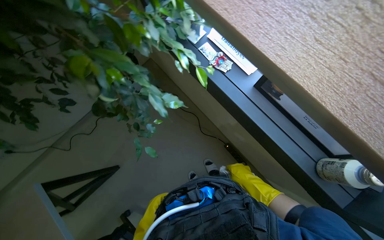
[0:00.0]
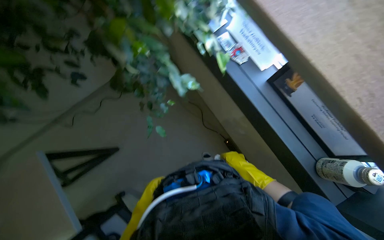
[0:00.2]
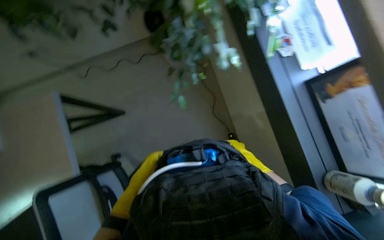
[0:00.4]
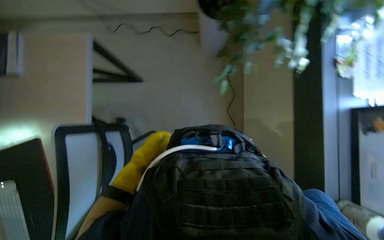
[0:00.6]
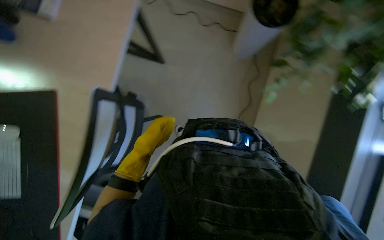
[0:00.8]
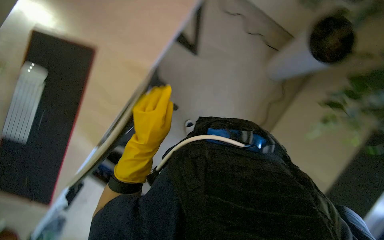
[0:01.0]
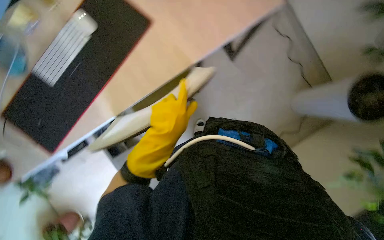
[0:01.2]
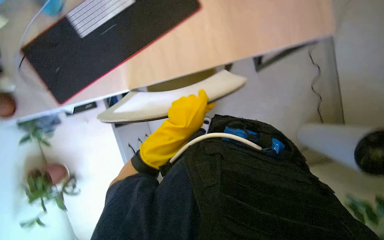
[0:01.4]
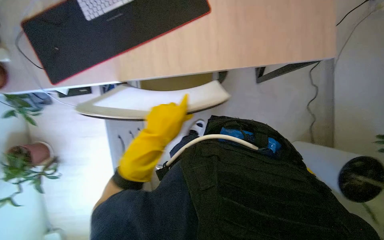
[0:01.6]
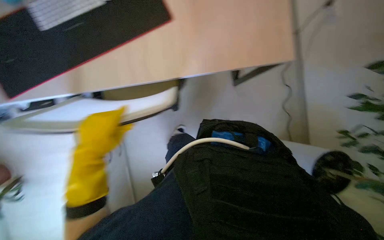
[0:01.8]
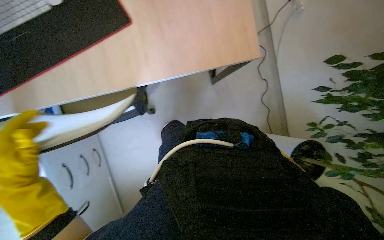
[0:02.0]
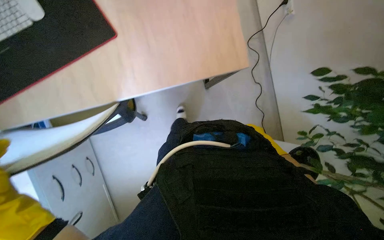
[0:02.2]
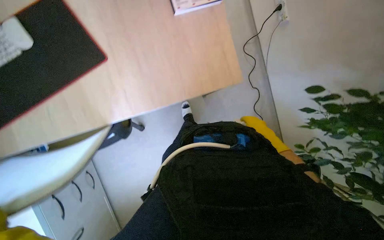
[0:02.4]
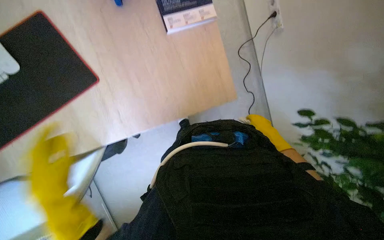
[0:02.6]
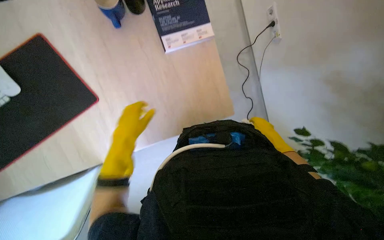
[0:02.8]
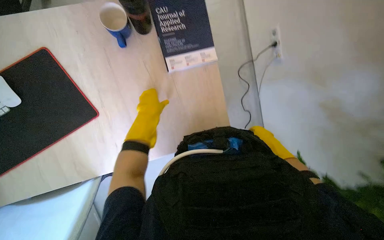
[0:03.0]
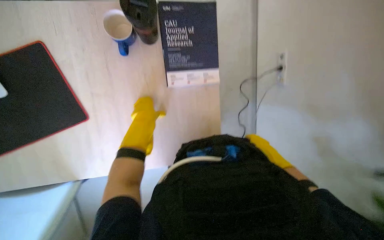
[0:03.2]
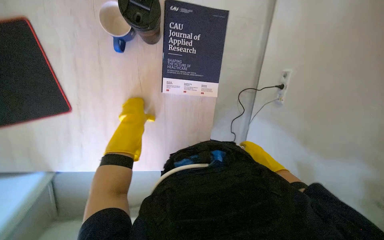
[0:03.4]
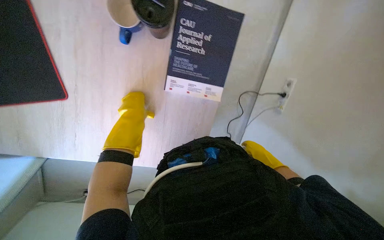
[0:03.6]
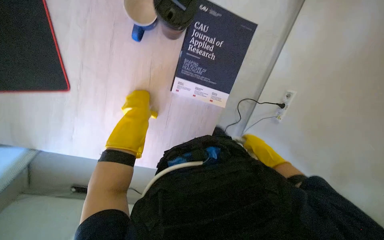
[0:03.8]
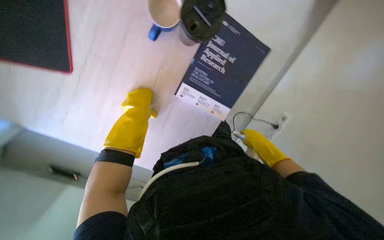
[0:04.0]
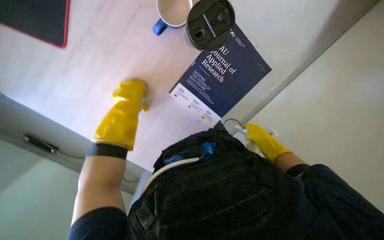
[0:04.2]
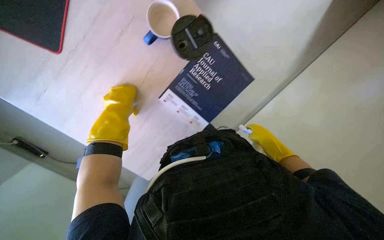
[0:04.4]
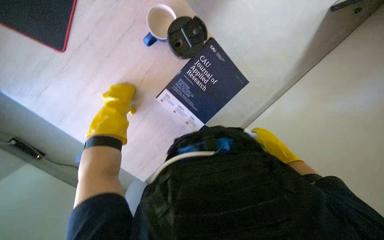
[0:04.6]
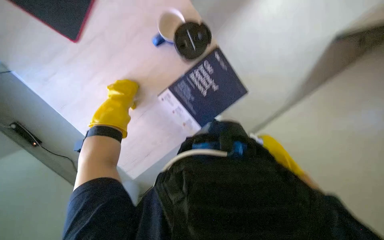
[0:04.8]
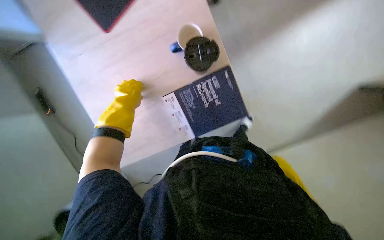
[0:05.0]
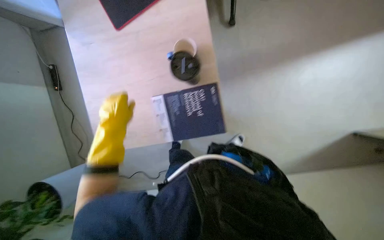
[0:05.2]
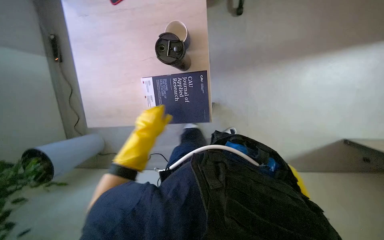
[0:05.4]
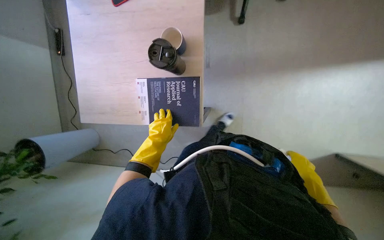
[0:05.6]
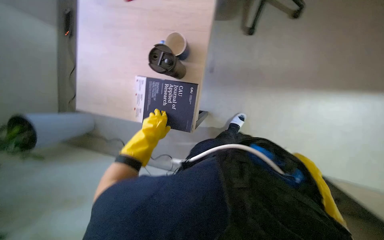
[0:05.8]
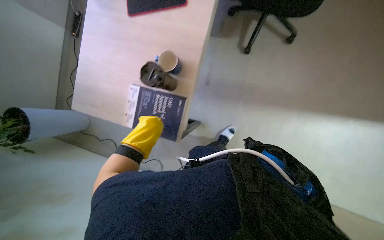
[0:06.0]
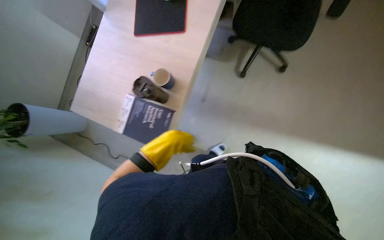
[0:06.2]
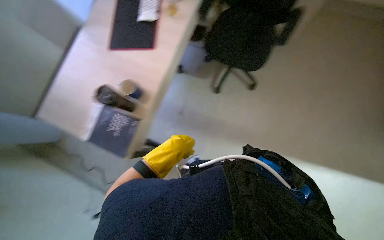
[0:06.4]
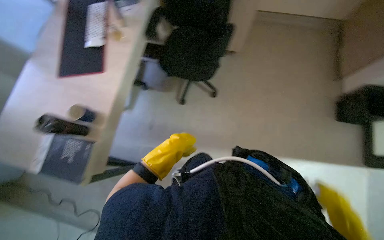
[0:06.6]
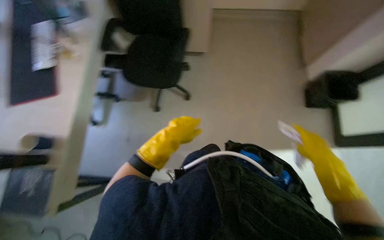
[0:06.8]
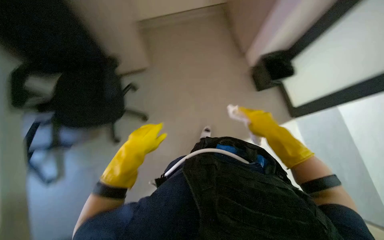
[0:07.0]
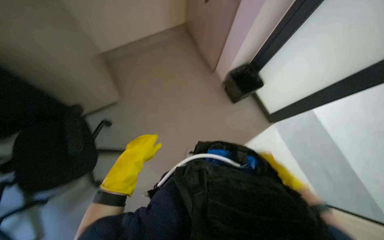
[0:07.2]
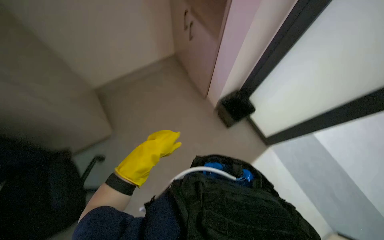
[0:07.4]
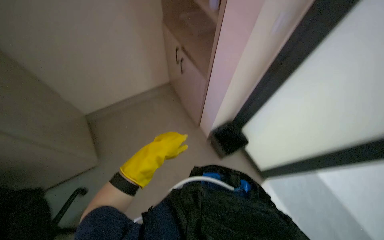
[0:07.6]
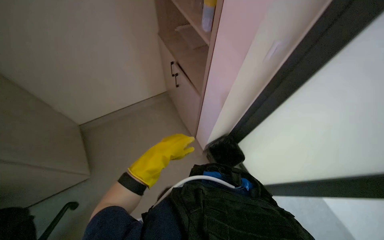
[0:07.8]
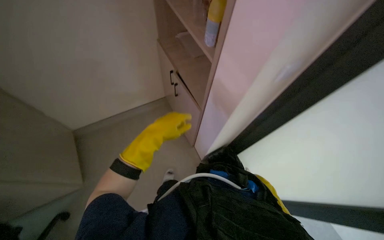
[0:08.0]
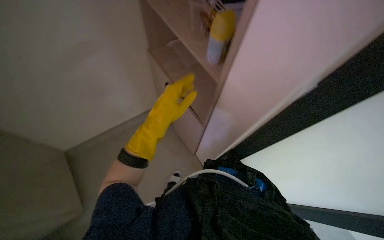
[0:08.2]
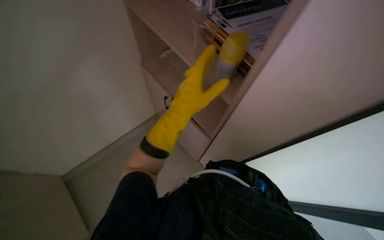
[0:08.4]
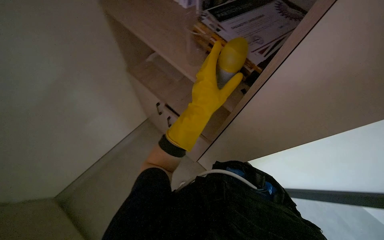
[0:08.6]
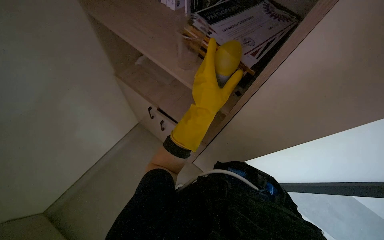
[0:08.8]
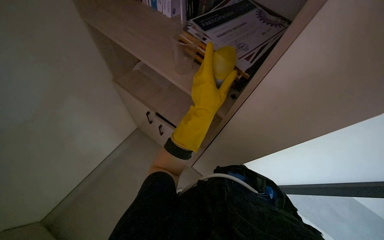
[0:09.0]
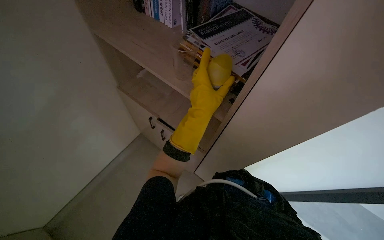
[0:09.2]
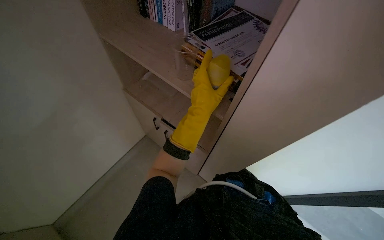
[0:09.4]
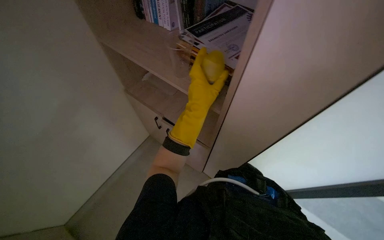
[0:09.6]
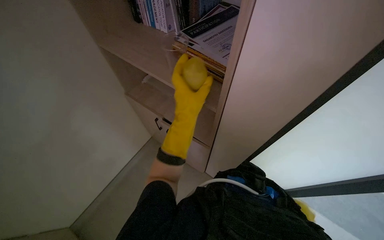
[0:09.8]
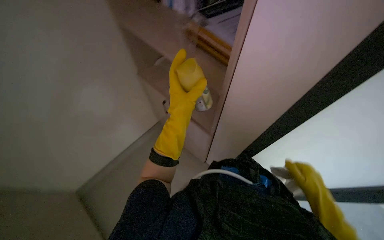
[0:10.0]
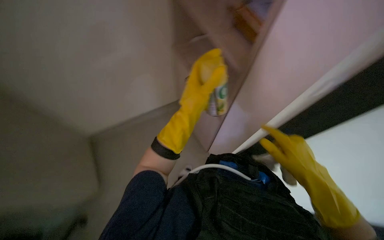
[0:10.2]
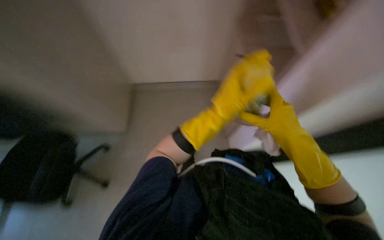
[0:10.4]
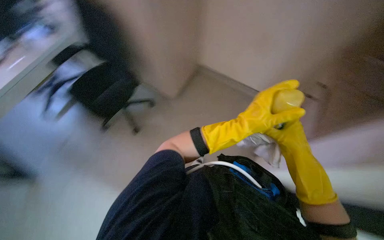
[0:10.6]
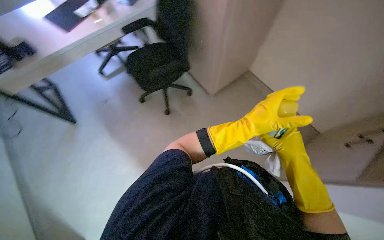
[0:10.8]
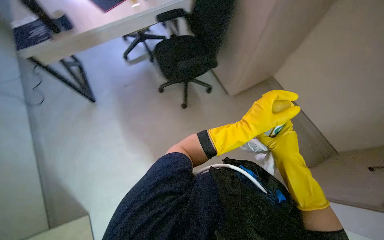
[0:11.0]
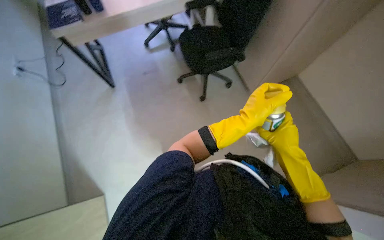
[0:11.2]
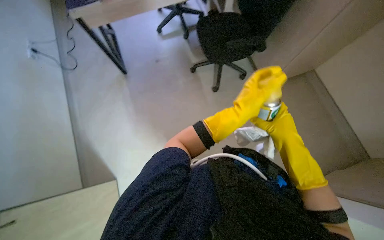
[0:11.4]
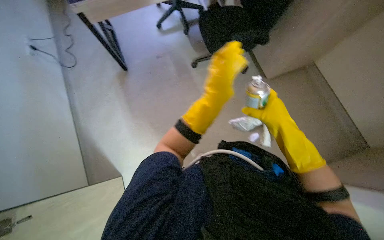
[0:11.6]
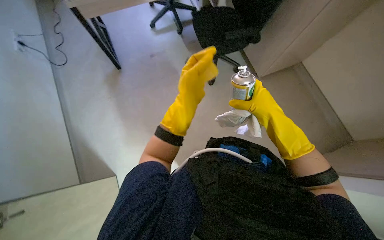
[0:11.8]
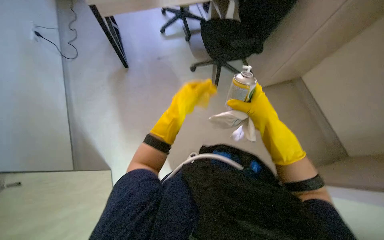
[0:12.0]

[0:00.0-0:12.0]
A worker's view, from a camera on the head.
Job: wiping surfaces.
The whole recording: Cleaning office surfaces and preparing tools. The worker wipes various office surfaces including a door, a chair, and a desk, then prepares cleaning solution on a cloth.
0:00.0 to 0:01.6: The head rotates approximately 65 degrees to the left. The view tips downward by roughly 15 degrees.
0:01.6 to 0:03.0: The view swings approximately 20 degrees to the right.
0:03.0 to 0:04.4: The view swings approximately 15 degrees to the right. Everything in view rotates some 55 degrees clockwise.
0:04.4 to 0:06.0: The scene turns approximately 40 degrees clockwise in the picture. The left hand heads to the right, covering roughly 20 cm.
0:06.0 to 0:07.6: The wearer moves about 60 cm. The wearer's head swings approximately 35 degrees to the right. The camera pitches upward, by roughly 30 degrees.
0:07.6 to 0:09.0: The camera pitches upward, by approximately 20 degrees. The left hand shifts approximately 15 cm to the right and up the picture.
0:10.4 to 0:12.0: The scene turns approximately 35 degrees clockwise in the picture.

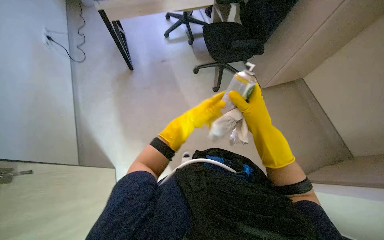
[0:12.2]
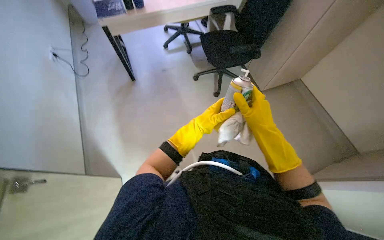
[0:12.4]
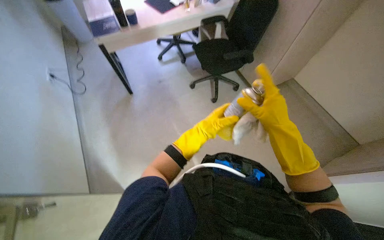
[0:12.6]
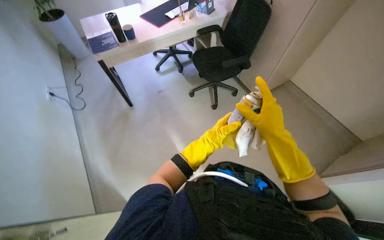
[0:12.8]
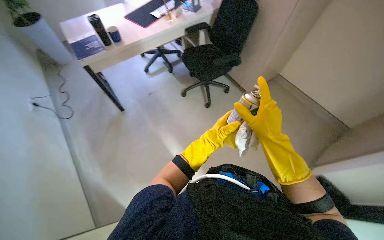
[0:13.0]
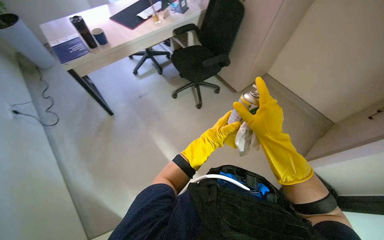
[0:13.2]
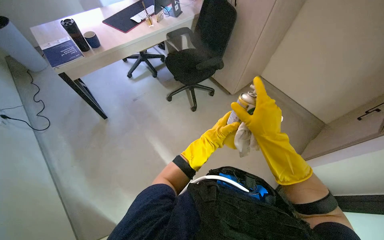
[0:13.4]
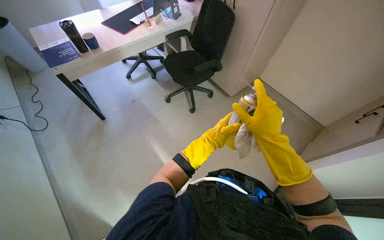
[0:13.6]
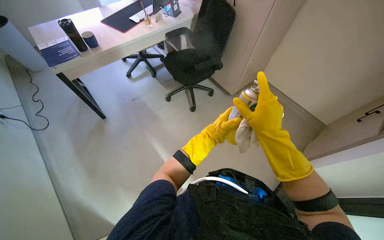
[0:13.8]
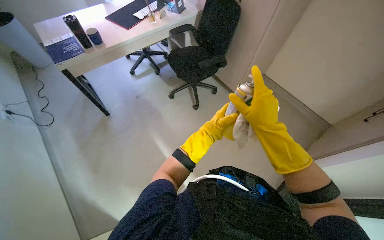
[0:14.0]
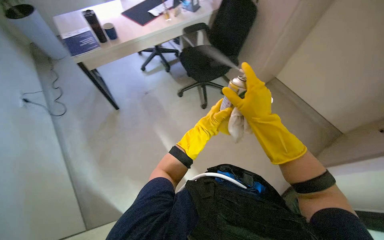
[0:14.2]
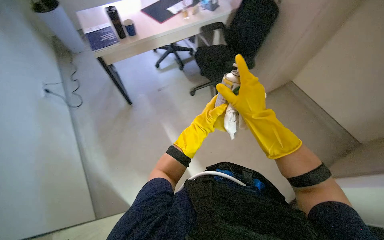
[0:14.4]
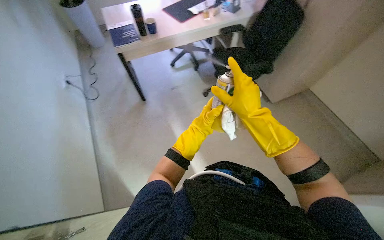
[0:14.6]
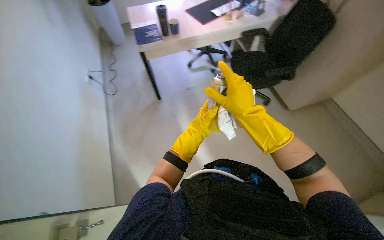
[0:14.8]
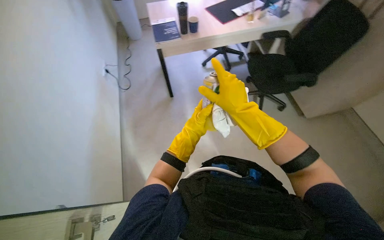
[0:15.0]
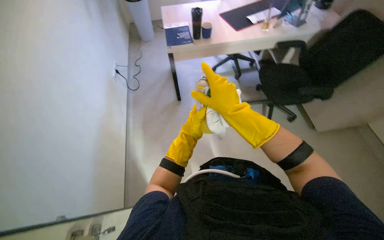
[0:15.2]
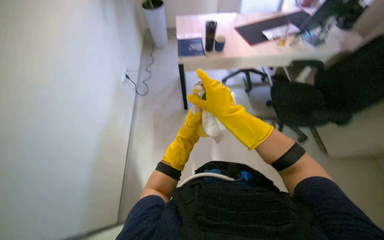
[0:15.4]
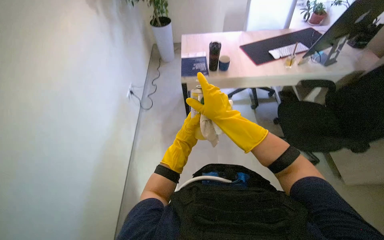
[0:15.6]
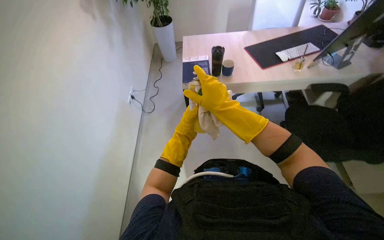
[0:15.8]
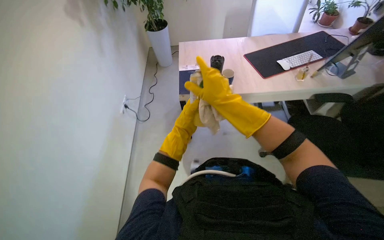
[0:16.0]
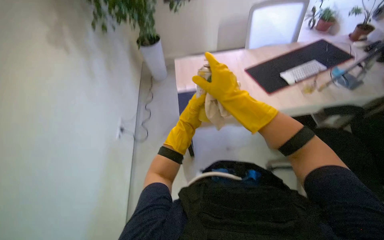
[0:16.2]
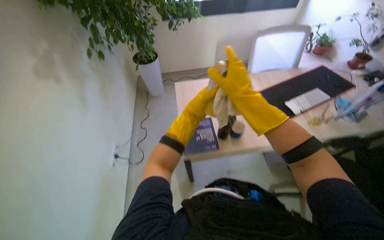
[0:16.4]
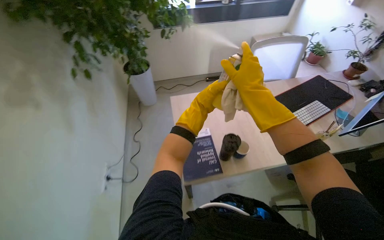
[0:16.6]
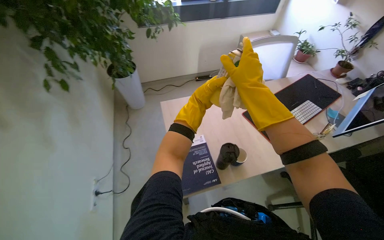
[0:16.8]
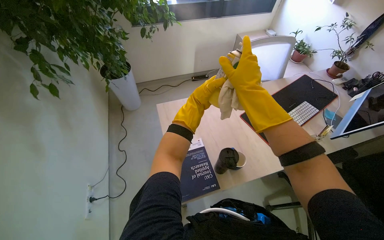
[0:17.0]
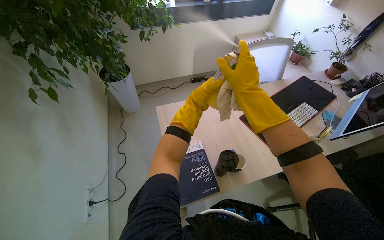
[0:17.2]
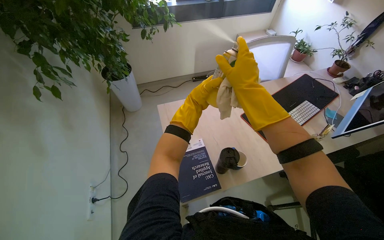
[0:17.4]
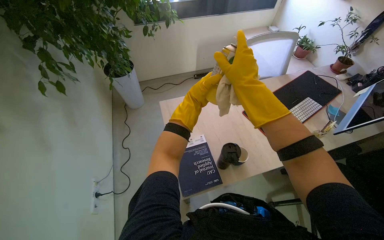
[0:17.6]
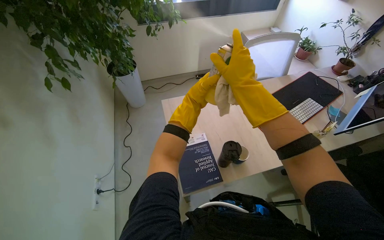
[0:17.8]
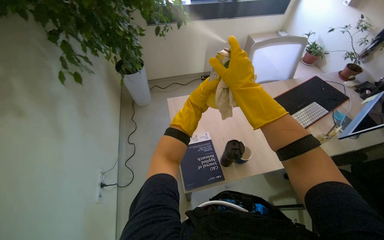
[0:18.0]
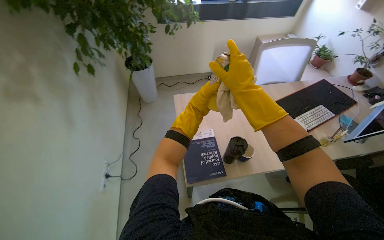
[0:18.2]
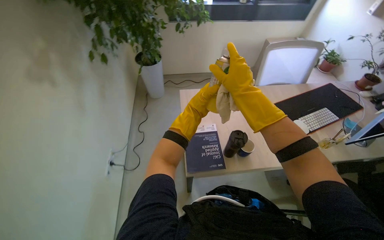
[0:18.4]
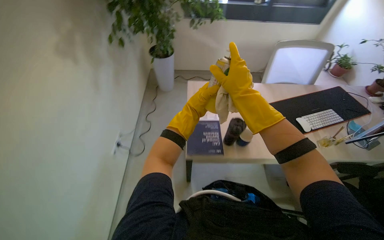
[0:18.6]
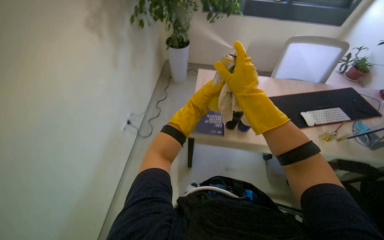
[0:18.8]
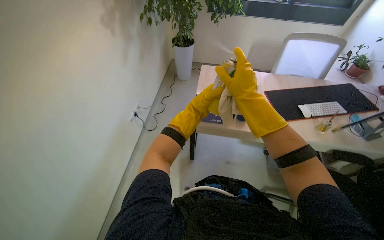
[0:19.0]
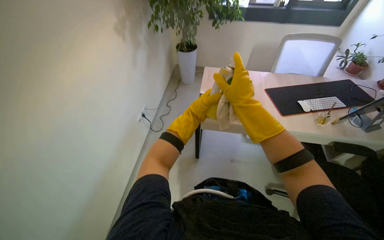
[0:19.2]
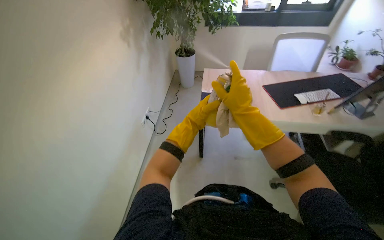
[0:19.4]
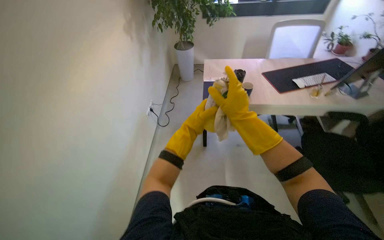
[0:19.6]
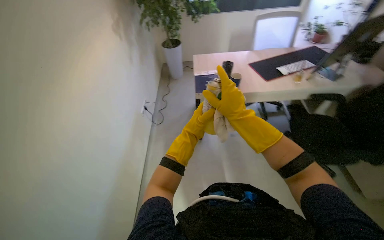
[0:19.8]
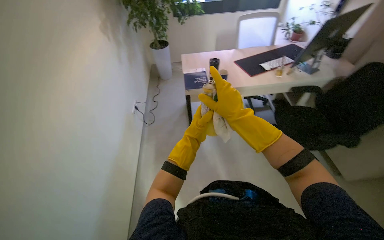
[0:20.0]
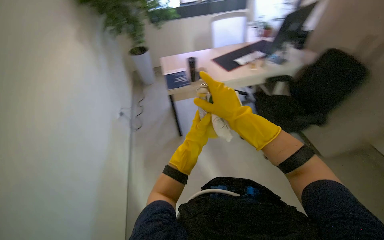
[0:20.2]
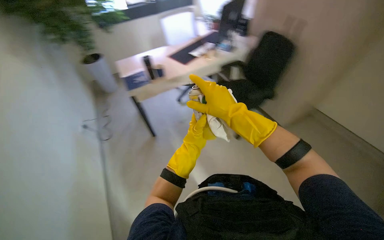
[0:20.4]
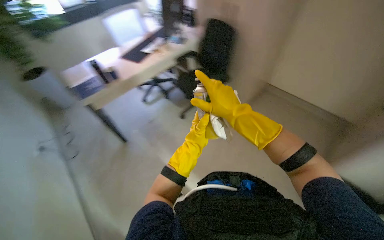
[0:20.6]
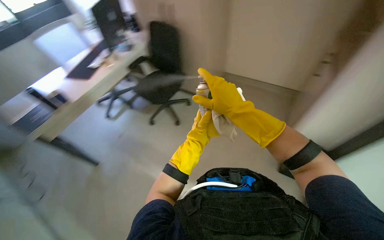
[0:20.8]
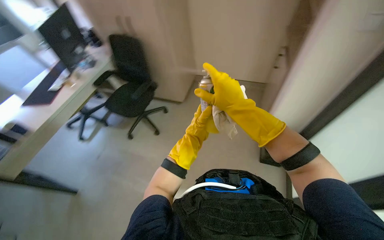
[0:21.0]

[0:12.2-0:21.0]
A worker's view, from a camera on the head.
Job: wiping surfaces.
The whole recording: Cleaning office surfaces and preparing tools. The worker wipes various office surfaces including a door, a chair, and a desk, then prepares cleaning solution on a cloth.
0:12.2 to 0:13.6: The wearer's head swings about 25 degrees to the right. The right hand moves nearer to the camera, about 15 cm.
0:13.6 to 0:15.2: The head turns to the left by about 35 degrees. Both hands move to the left, approximately 30 cm.
0:15.2 to 0:16.6: The camera travels approximately 90 cm.
0:18.0 to 0:19.6: The camera is carried some 70 cm. The head turns to the left by some 20 degrees.
0:19.6 to 0:21.0: The wearer moves roughly 50 cm. The wearer looks approximately 80 degrees further to the right.
